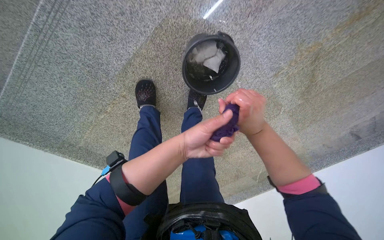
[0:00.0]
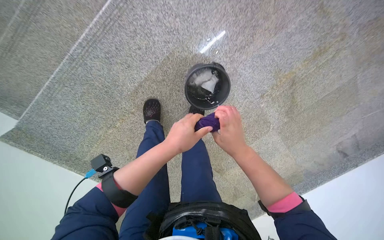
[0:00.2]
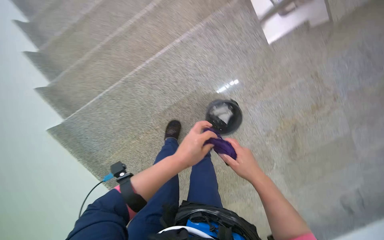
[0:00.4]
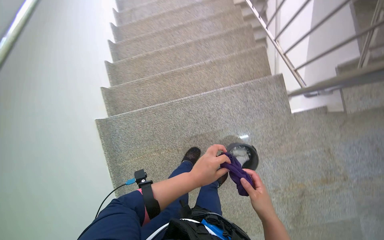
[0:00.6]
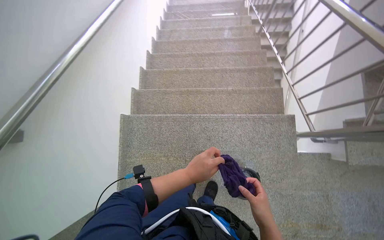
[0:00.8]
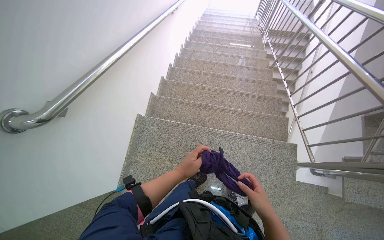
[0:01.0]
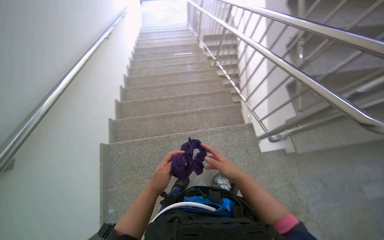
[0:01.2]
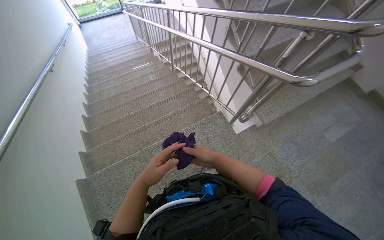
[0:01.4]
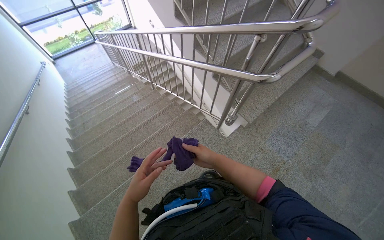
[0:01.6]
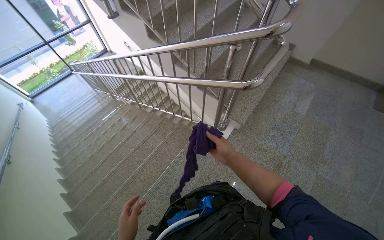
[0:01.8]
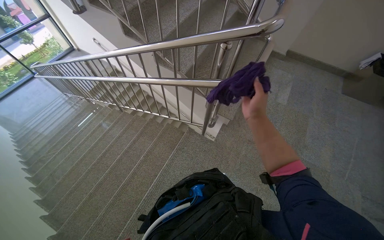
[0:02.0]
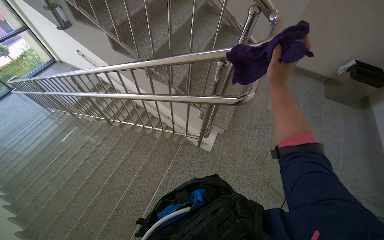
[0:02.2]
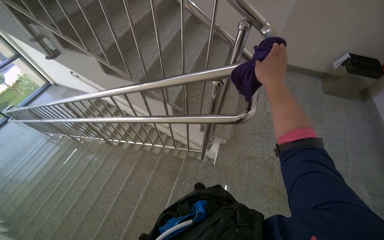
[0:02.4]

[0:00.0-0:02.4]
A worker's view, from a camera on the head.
Job: preparing cleaning supplies.
The whole recording: Preparing cleaning cloths. The worker discards a used cloth and wrings a fresh purple cloth from a bucket.
0:00.0 to 0:01.2: The head travels about 80 cm. The wearer looks approximately 55 degrees further upward. The scene rotates clockwise by roughly 35 degrees.
0:01.2 to 0:02.4: The head rotates roughly 60 degrees to the right.

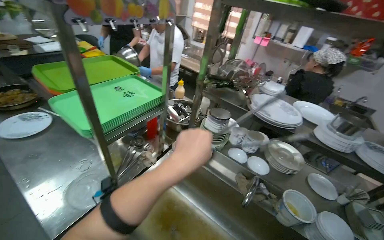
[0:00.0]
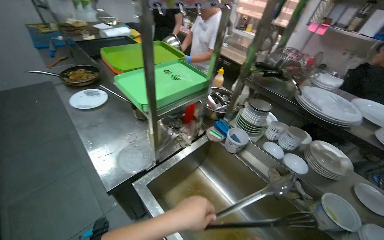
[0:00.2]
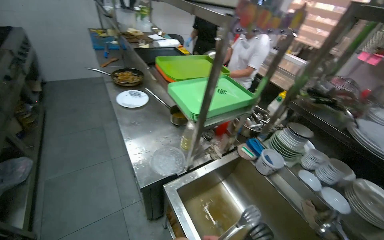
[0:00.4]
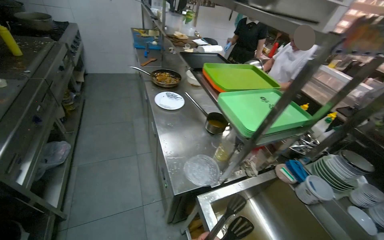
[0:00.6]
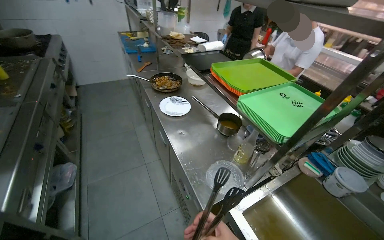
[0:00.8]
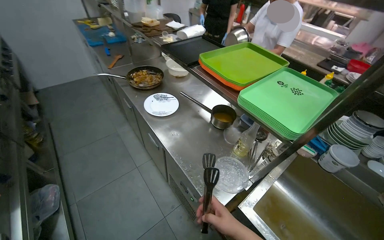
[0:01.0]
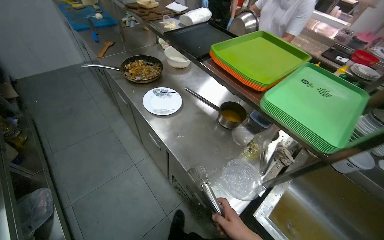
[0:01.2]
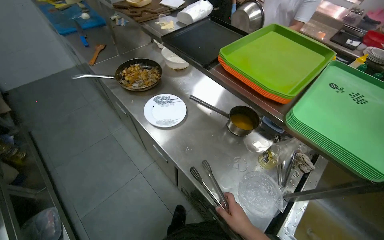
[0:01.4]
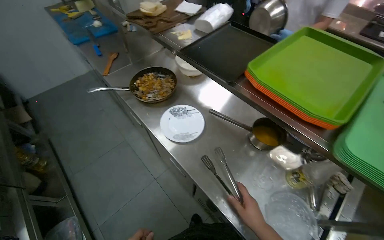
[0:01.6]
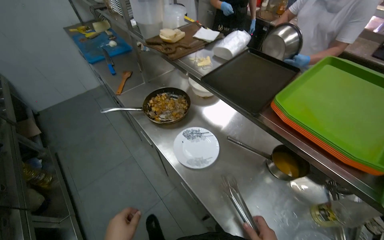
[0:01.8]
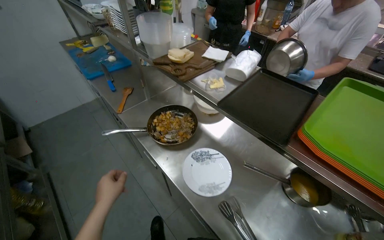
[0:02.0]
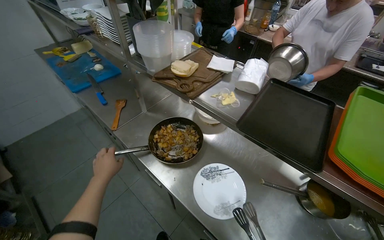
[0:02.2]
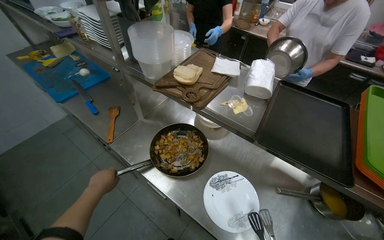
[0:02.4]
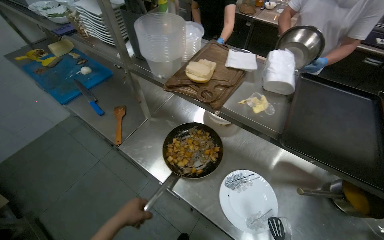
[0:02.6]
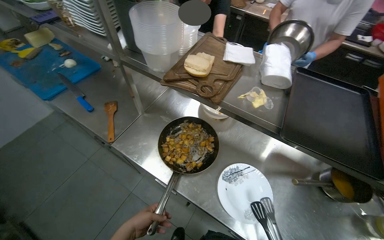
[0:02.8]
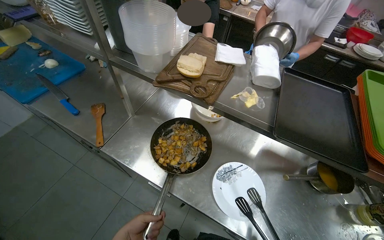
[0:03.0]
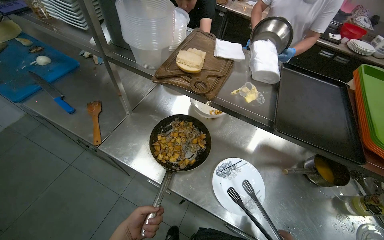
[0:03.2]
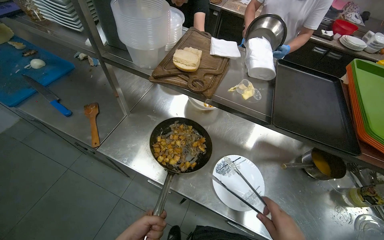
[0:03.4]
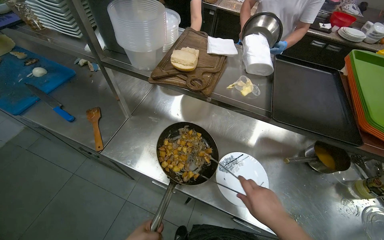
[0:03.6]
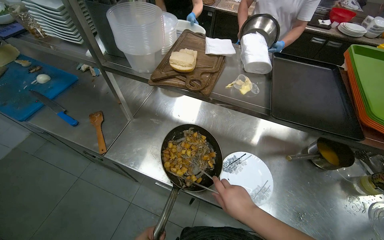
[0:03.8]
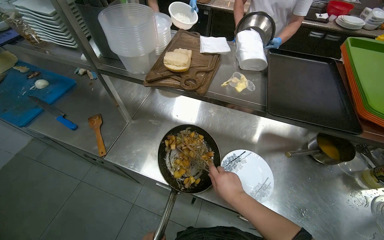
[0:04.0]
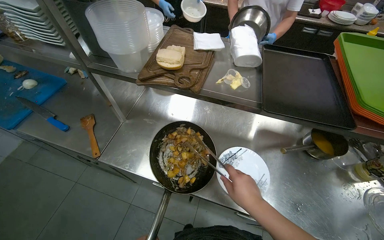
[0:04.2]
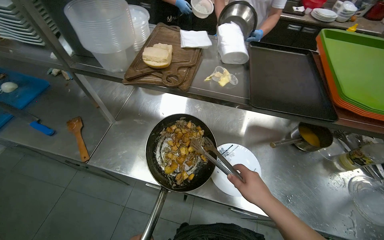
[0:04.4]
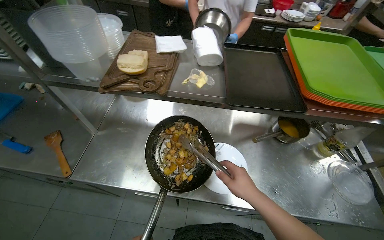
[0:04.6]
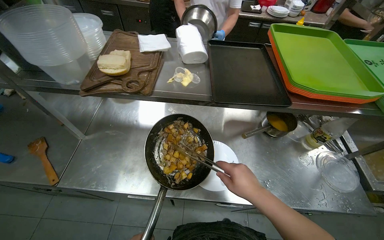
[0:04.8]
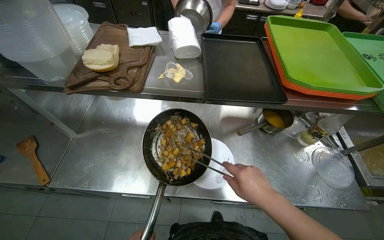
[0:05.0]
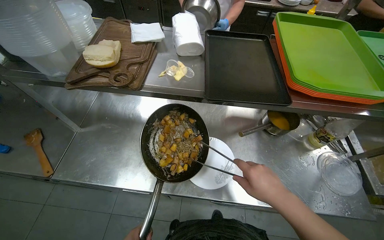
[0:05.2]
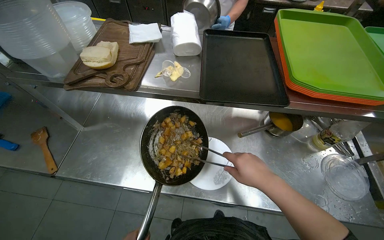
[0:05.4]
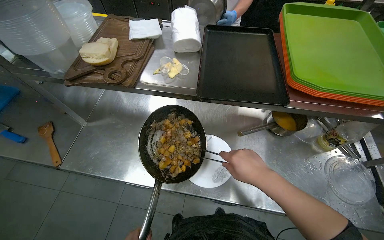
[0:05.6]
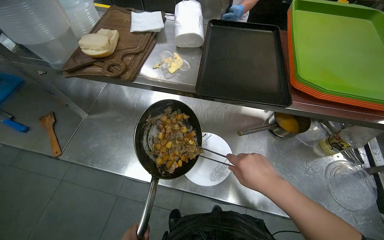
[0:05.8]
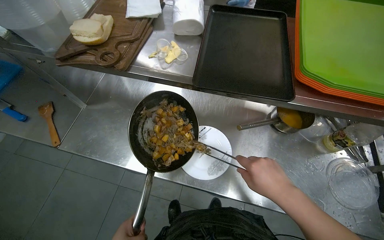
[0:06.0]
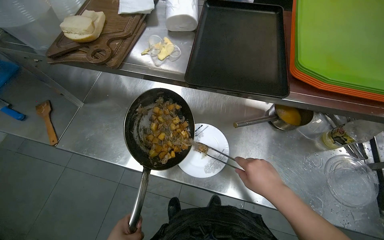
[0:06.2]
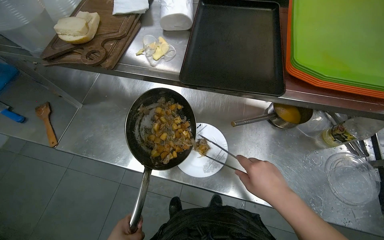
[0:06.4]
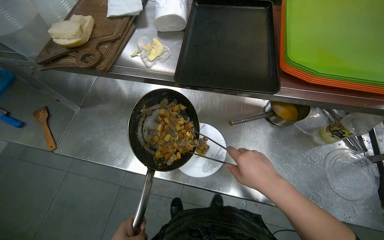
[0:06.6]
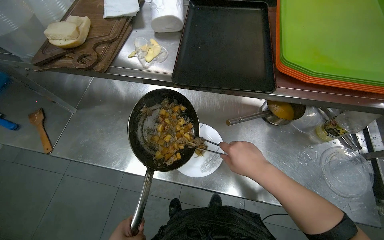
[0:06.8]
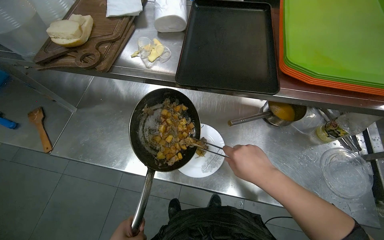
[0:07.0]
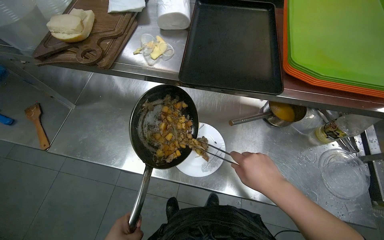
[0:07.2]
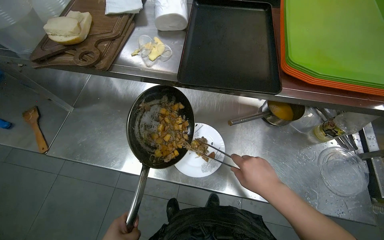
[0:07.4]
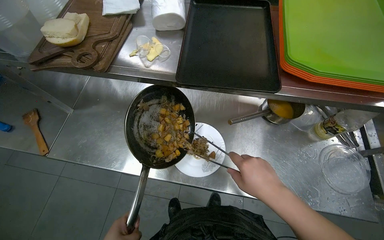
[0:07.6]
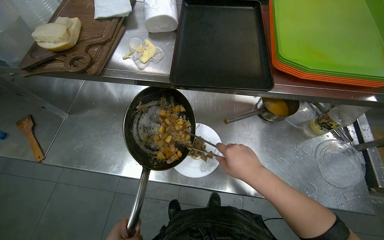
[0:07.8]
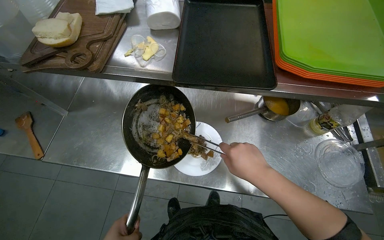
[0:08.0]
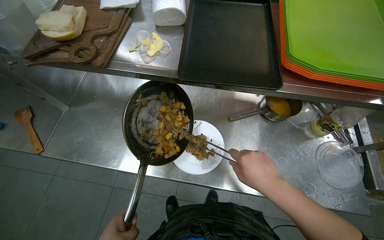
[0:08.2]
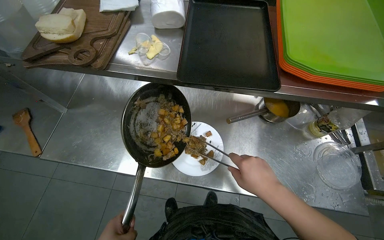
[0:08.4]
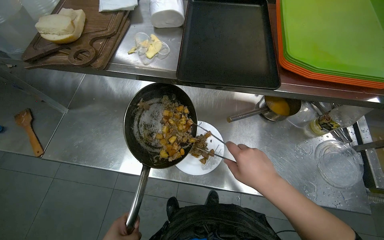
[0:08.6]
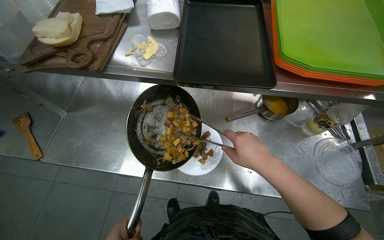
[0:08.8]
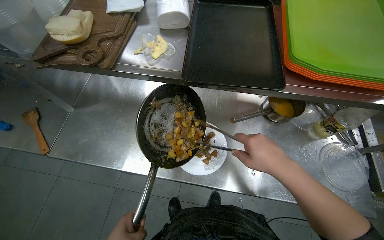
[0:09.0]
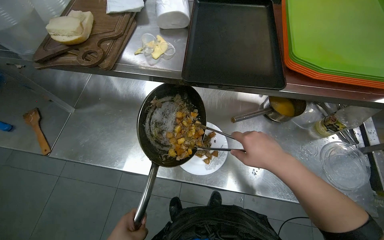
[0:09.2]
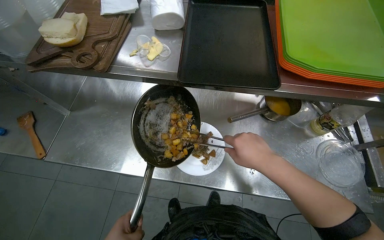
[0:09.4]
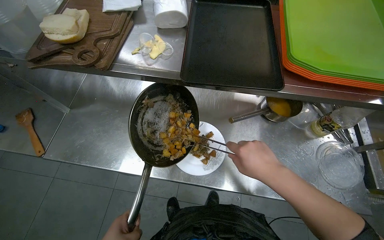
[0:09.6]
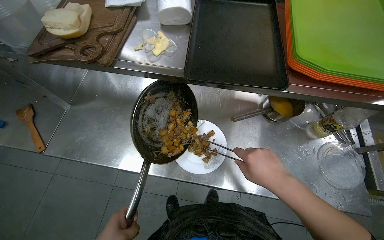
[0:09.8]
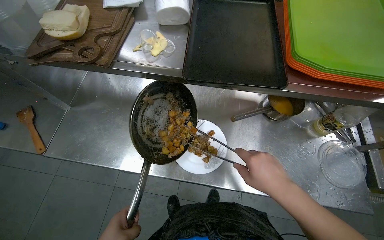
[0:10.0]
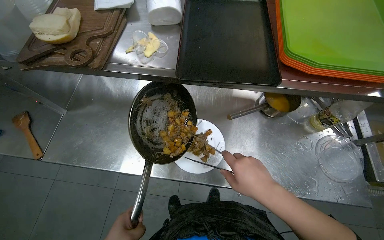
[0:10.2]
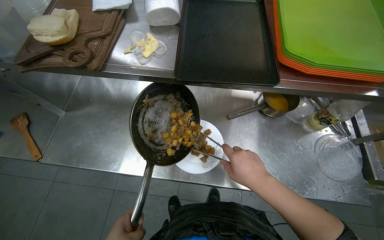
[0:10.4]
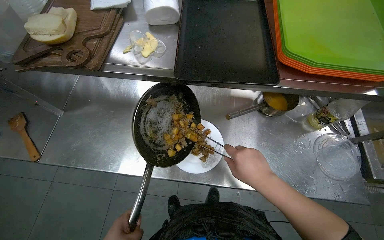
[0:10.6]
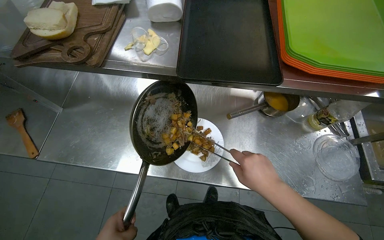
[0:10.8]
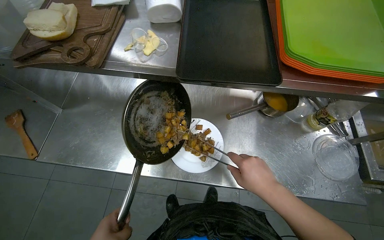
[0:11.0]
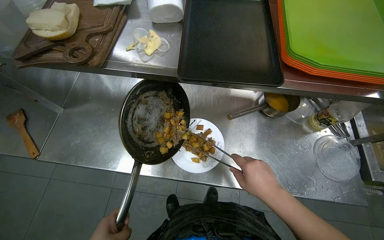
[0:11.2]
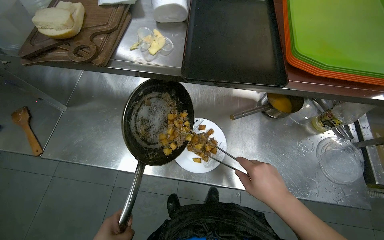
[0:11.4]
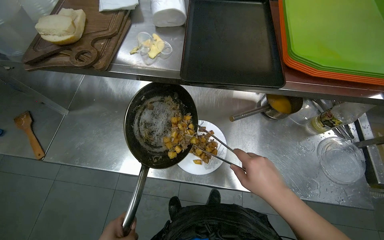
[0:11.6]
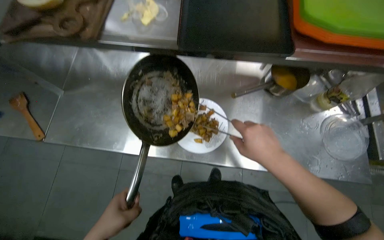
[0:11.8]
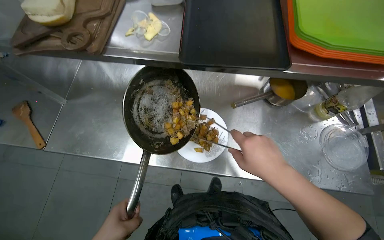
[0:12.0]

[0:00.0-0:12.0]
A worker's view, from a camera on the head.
Job: preparing food.
The whole recording: Transferring cooked food to plate. The worker uses tongs to transfer cooked food from the pan to a plate.
0:00.0 to 0:01.6: The camera travels roughly 90 cm. The view pans to the left by about 15 degrees. The view tilts approximately 15 degrees downward.
0:01.6 to 0:03.0: The camera travels about 60 cm. The wearer looks roughly 20 degrees further to the right.

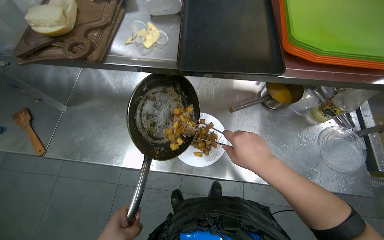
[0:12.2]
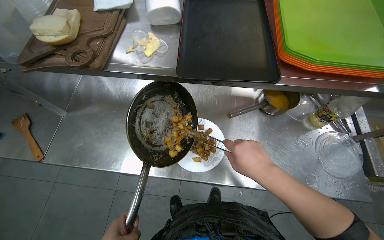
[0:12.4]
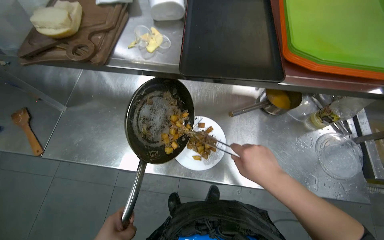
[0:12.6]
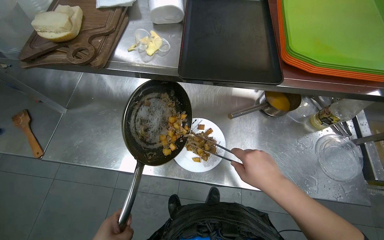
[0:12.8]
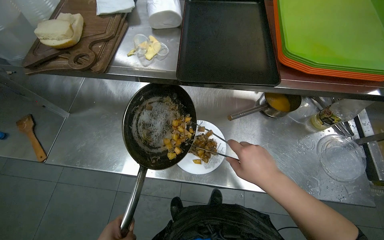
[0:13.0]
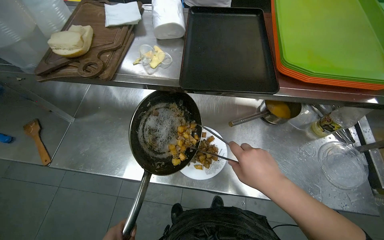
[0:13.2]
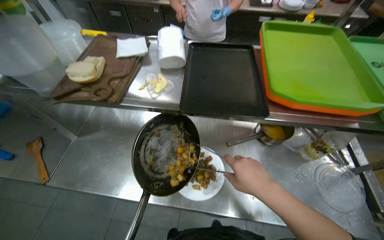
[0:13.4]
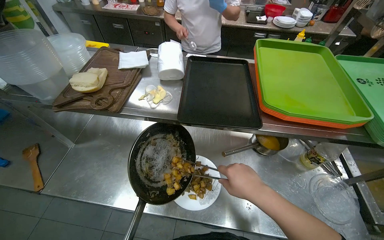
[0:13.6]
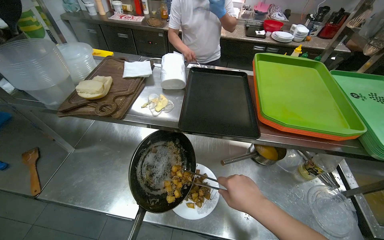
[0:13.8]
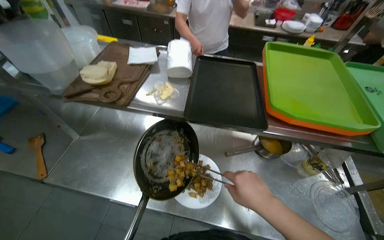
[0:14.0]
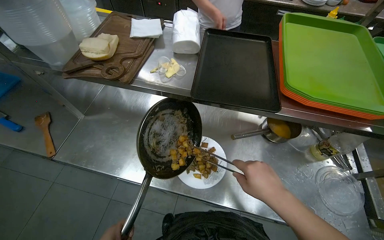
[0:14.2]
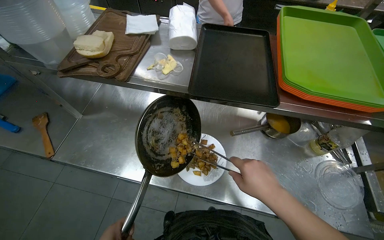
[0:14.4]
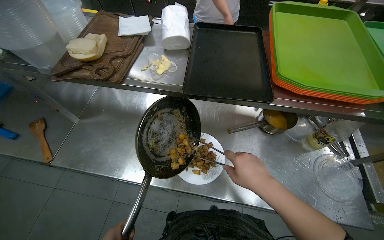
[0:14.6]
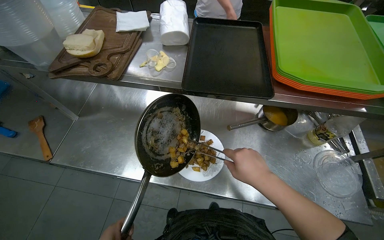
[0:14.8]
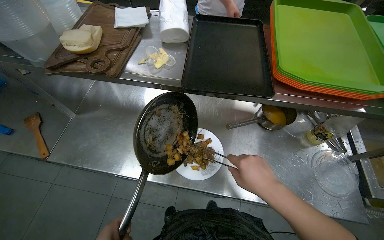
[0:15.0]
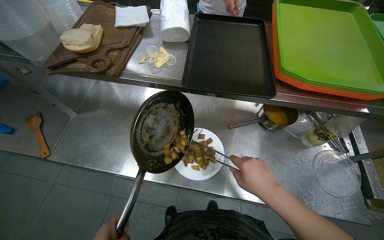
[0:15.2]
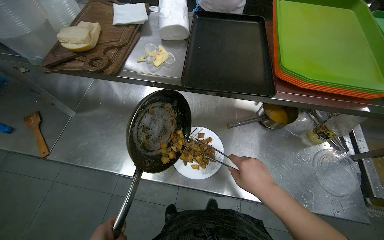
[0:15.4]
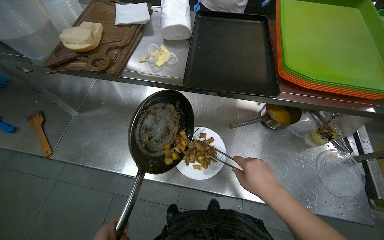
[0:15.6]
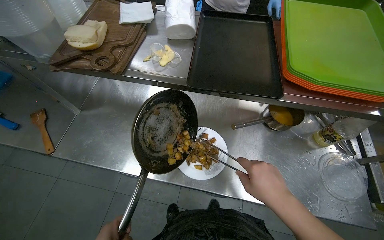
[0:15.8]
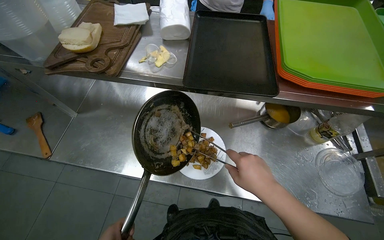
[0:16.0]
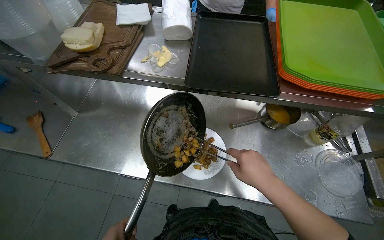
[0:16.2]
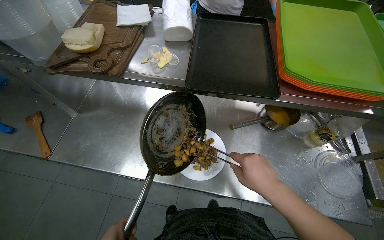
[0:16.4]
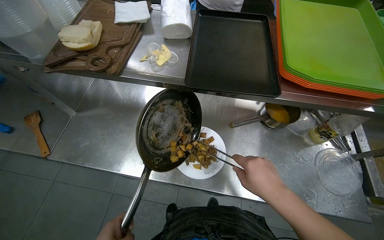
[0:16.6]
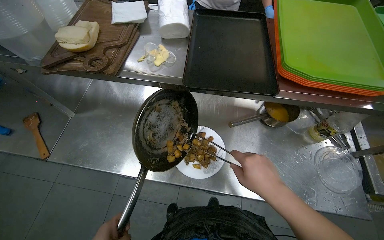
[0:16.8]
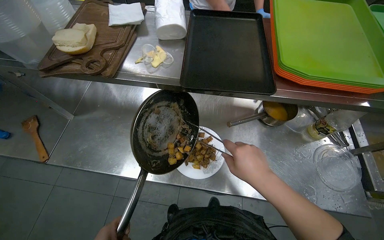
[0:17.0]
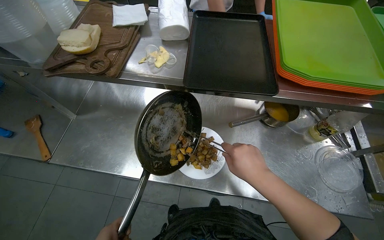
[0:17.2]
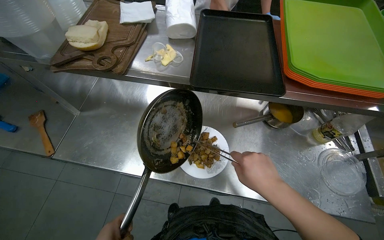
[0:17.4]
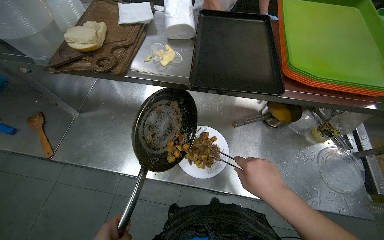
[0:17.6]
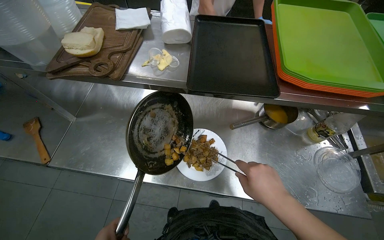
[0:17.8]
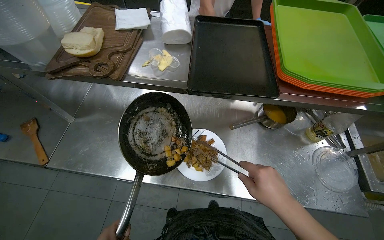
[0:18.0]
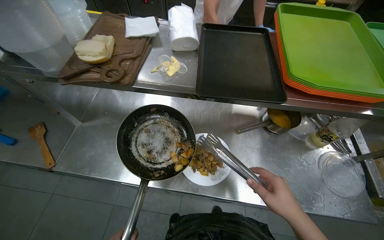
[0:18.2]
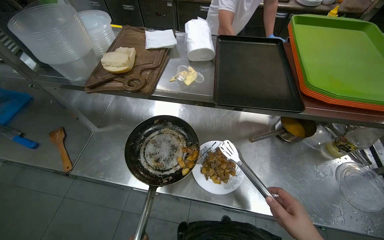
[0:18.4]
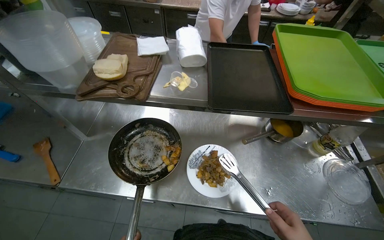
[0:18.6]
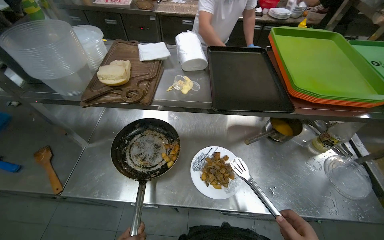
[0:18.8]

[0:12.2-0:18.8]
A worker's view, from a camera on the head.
Job: preparing food.
The whole recording: Transferring cooked food to plate. The worker uses tongs to transfer cooked food from the pan to a plate.
0:12.2 to 0:13.8: The camera pitches upward, by roughly 20 degrees.
0:13.8 to 0:15.4: The wearer looks about 15 degrees further downward.
